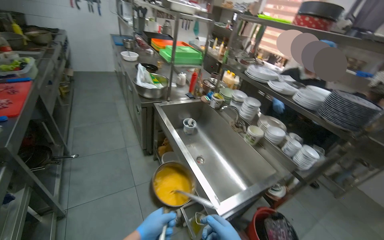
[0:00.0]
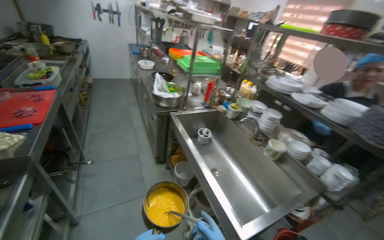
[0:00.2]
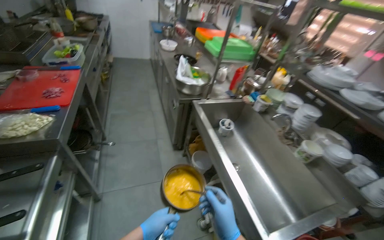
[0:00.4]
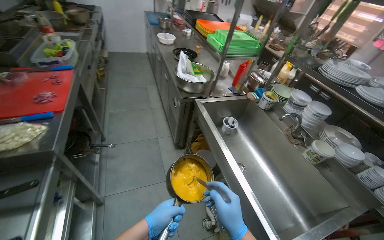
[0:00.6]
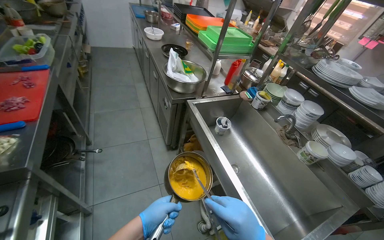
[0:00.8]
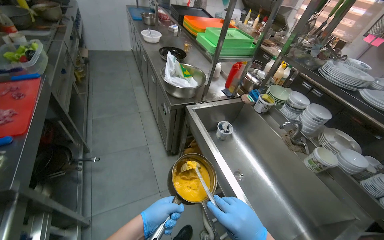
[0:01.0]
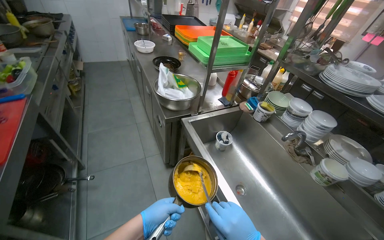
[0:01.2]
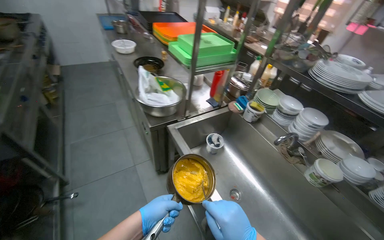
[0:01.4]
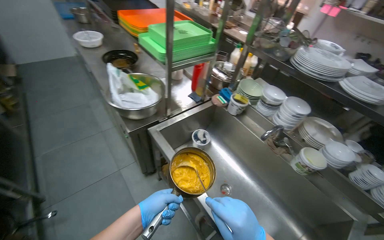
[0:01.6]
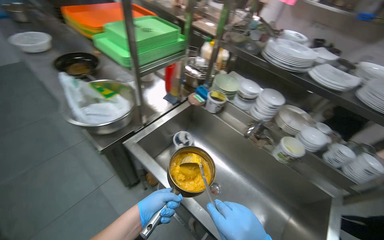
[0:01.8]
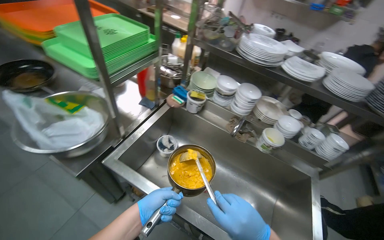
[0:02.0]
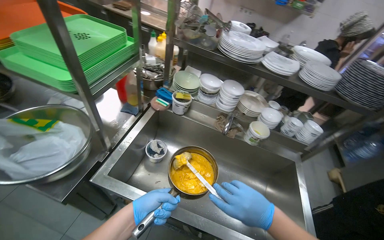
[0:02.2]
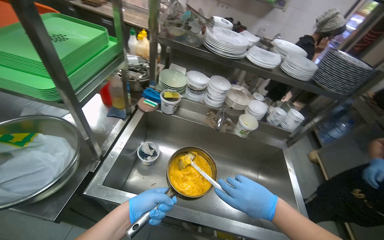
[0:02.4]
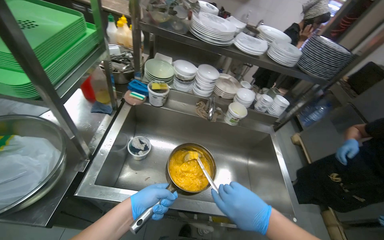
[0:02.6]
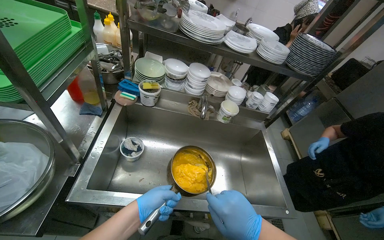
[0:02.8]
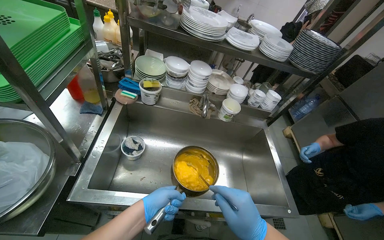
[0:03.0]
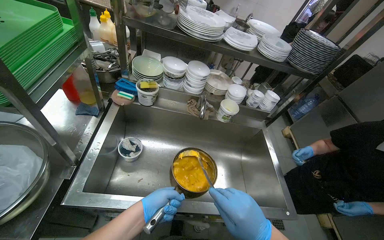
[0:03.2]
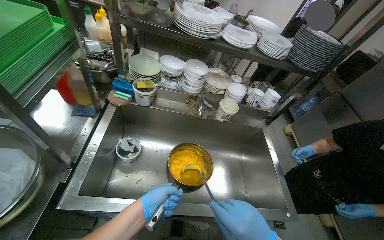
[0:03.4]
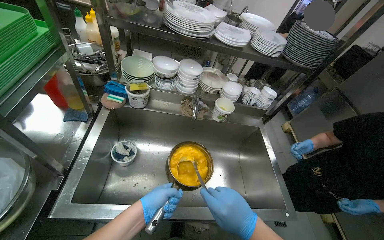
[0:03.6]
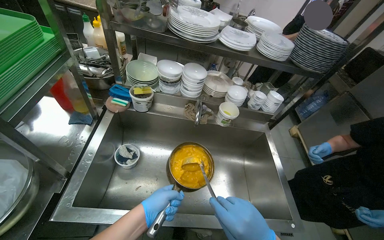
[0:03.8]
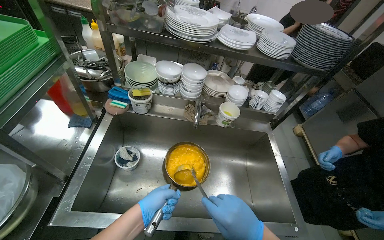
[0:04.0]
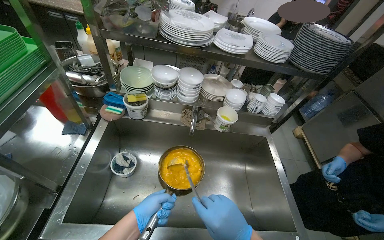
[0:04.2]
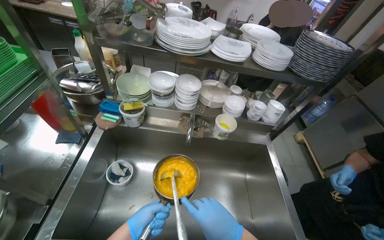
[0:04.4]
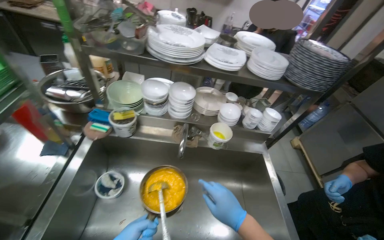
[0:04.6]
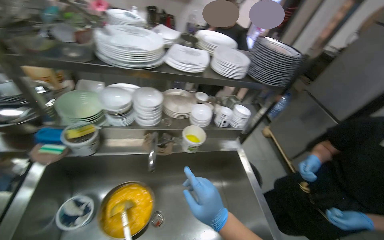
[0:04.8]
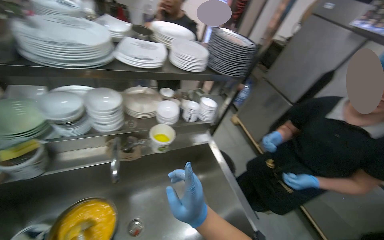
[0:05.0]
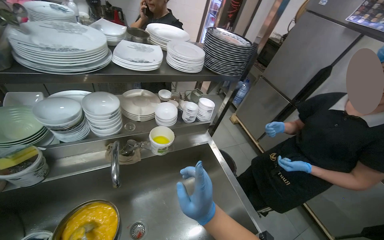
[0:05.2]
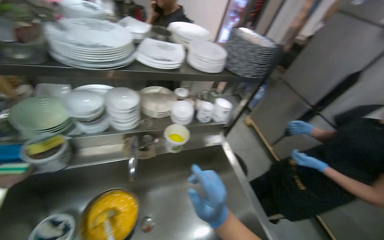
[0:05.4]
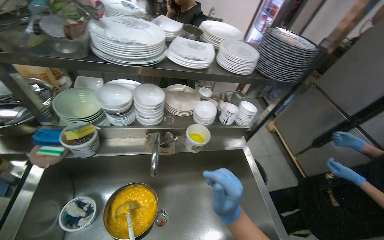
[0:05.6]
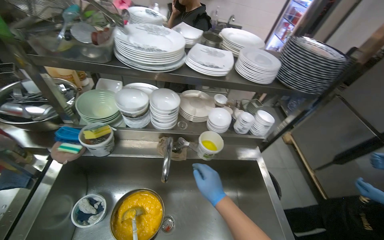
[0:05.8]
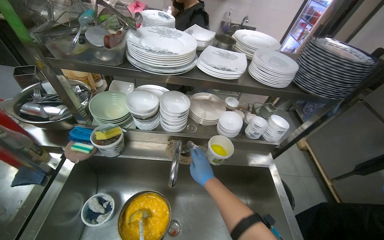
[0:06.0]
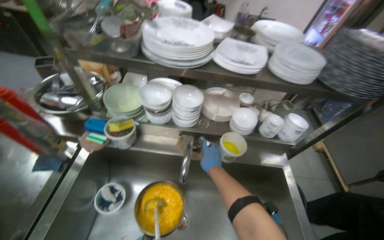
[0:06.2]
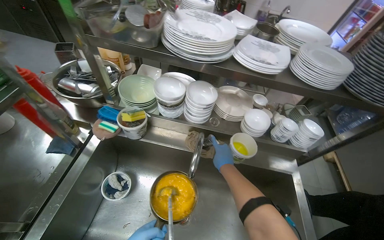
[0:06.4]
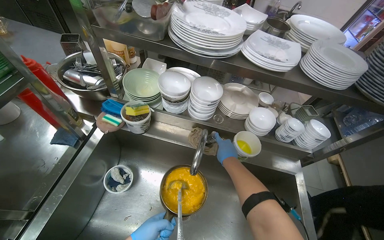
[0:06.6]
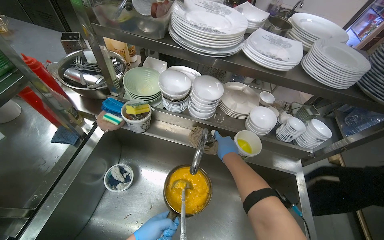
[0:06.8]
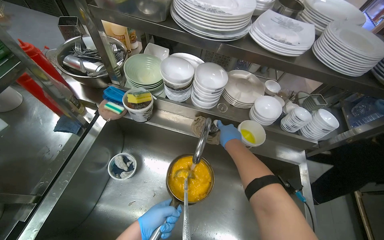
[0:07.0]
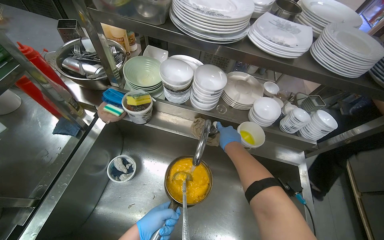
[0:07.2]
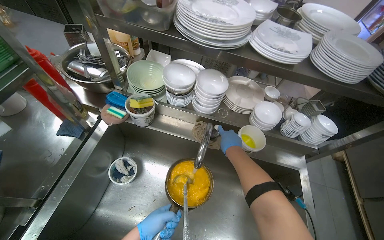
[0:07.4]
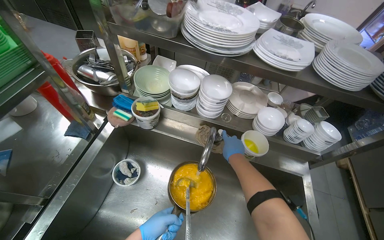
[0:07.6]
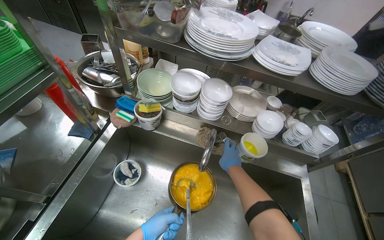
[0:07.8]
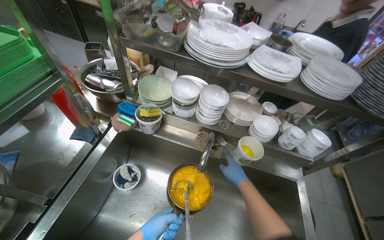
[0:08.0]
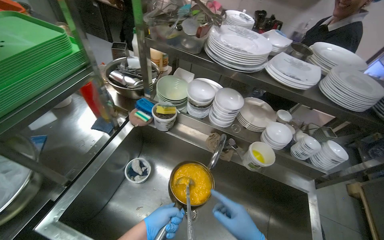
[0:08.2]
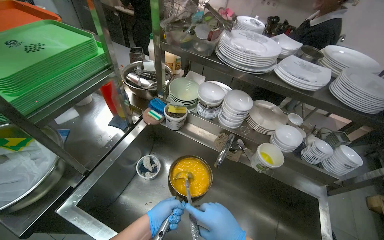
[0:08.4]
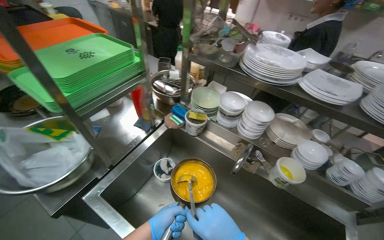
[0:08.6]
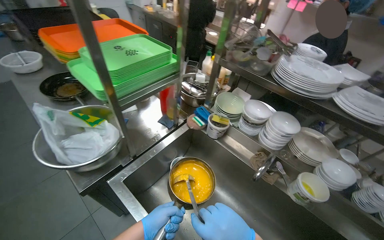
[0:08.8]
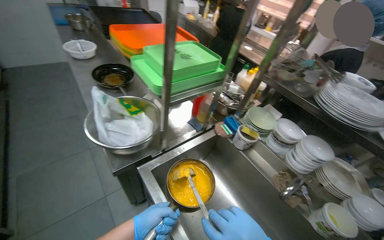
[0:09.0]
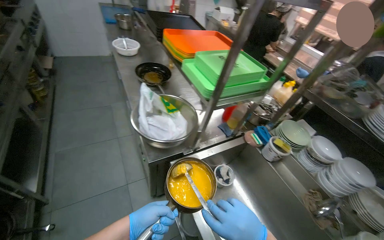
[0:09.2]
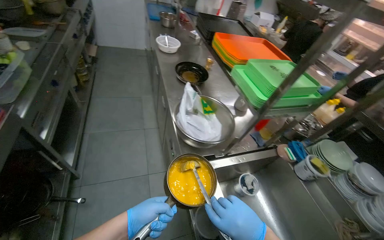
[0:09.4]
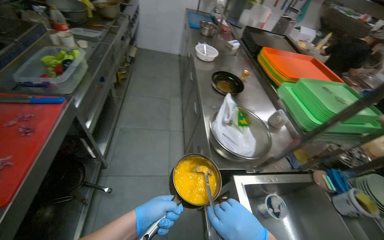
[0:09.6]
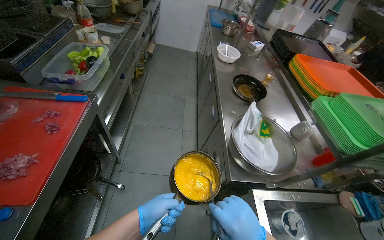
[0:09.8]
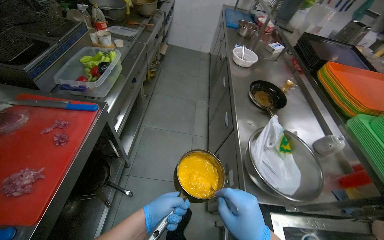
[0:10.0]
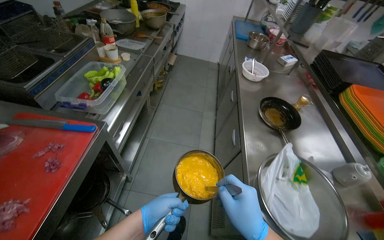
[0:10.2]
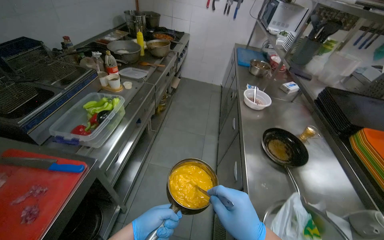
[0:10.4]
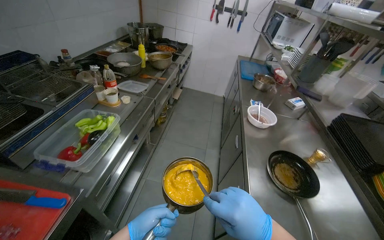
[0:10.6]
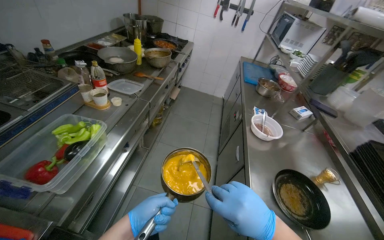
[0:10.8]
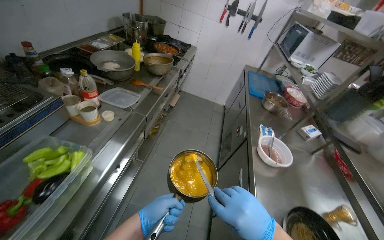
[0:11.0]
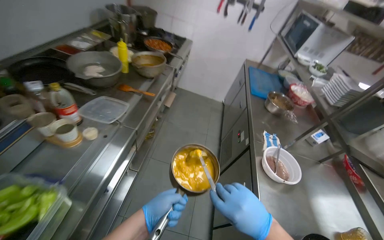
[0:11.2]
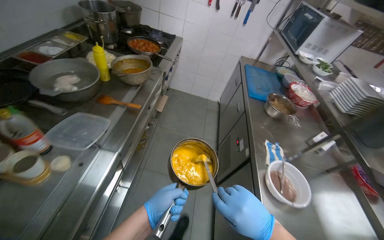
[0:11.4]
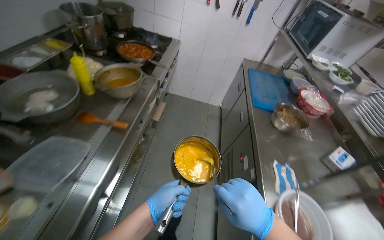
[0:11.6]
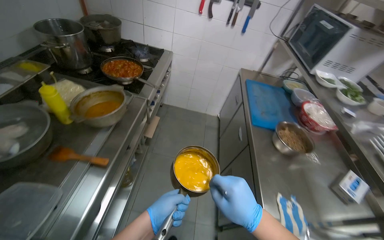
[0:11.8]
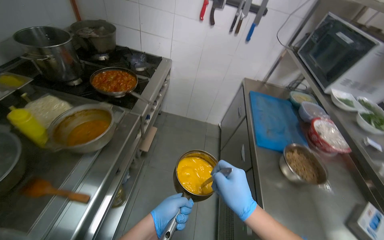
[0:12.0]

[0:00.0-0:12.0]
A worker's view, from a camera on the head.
Job: cooking food.
The whole recording: Heating sauce in pot. The worker fetches a pot of sauce from the refrigerator, adds water, and heats it on the stove while stirring.
0:00.0 to 0:01.6: The camera travels approximately 70 cm. The view tips downward by roughly 10 degrees.
0:01.6 to 0:03.0: The head rotates about 50 degrees to the right. The view tilts approximately 10 degrees downward.
0:07.6 to 0:09.0: The camera travels approximately 60 cm. The wearer's head swings roughly 40 degrees to the left. The view tilts about 20 degrees upward.
0:09.0 to 0:10.4: The head travels approximately 60 cm. The head rotates some 45 degrees to the left.
0:10.4 to 0:12.0: The camera is carried about 1.5 m.

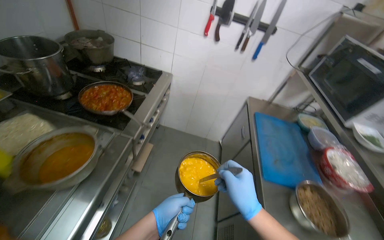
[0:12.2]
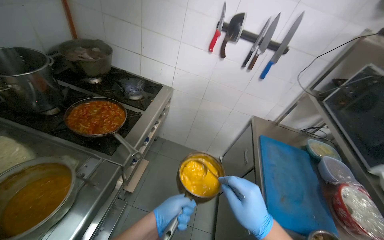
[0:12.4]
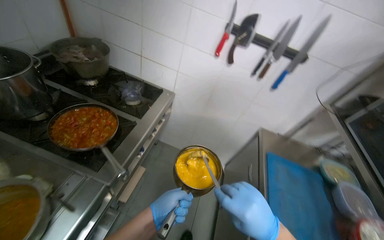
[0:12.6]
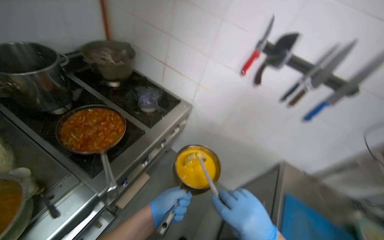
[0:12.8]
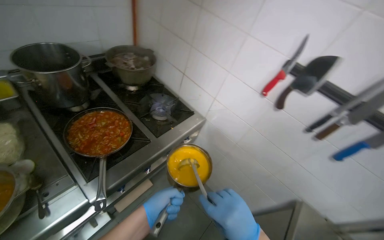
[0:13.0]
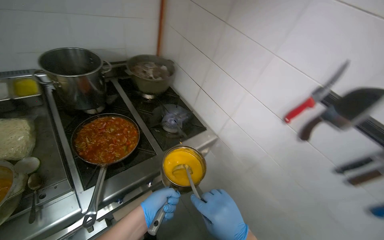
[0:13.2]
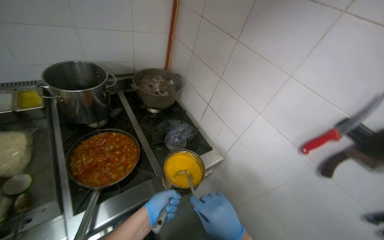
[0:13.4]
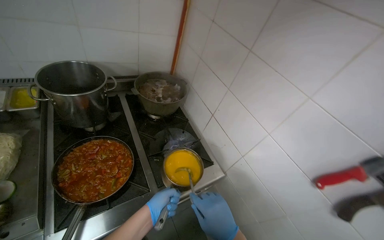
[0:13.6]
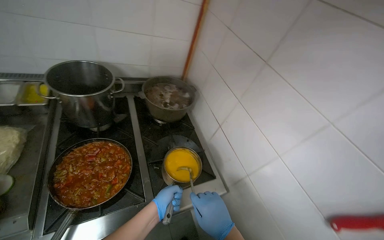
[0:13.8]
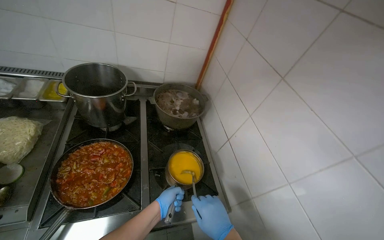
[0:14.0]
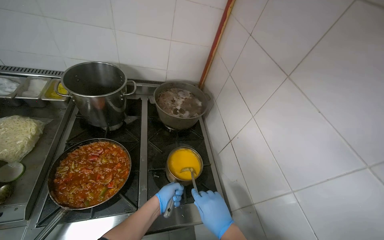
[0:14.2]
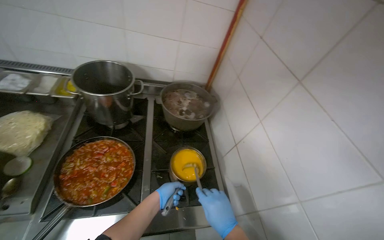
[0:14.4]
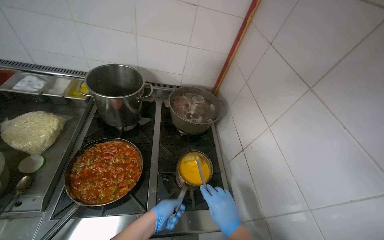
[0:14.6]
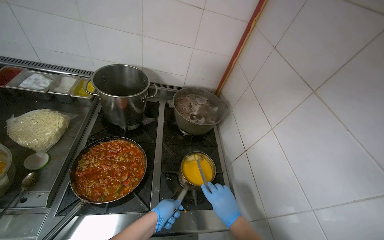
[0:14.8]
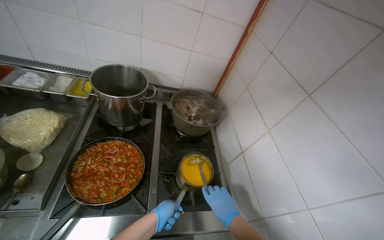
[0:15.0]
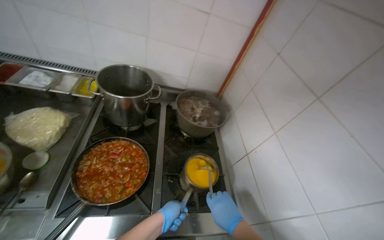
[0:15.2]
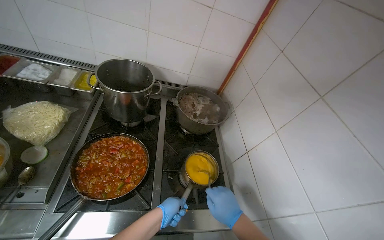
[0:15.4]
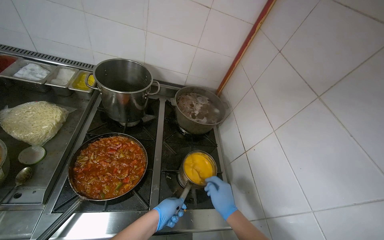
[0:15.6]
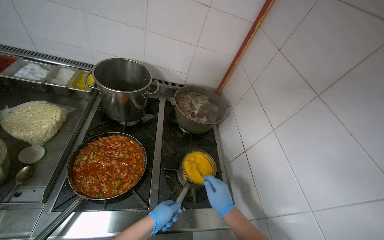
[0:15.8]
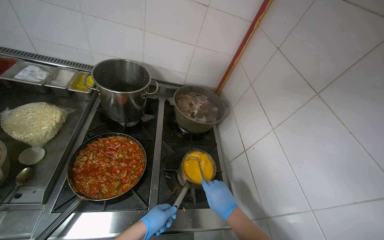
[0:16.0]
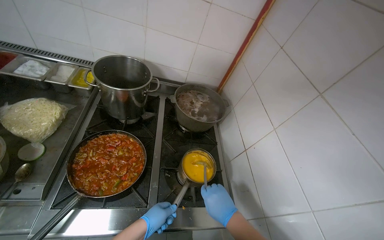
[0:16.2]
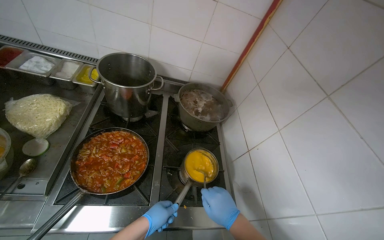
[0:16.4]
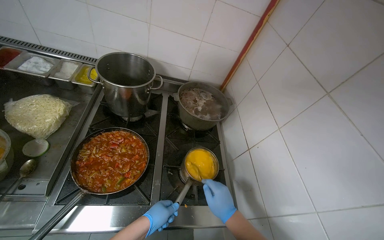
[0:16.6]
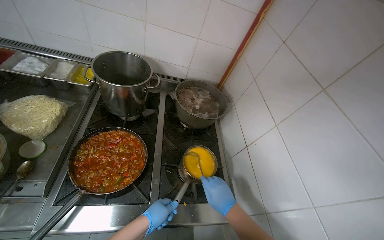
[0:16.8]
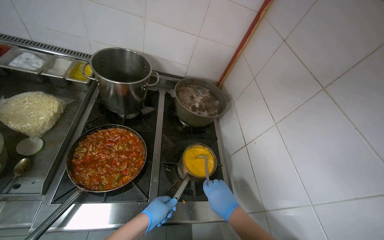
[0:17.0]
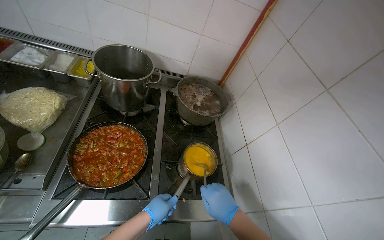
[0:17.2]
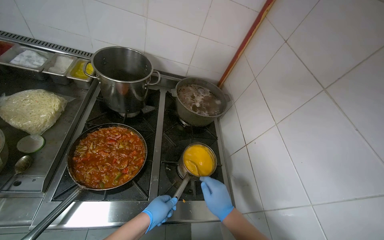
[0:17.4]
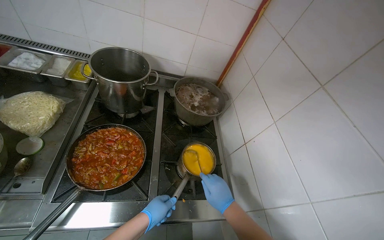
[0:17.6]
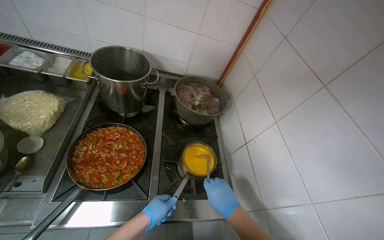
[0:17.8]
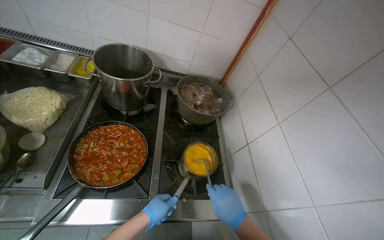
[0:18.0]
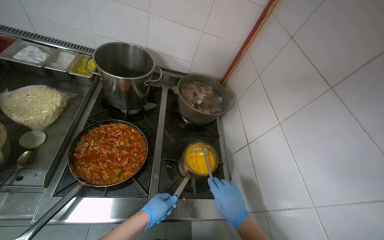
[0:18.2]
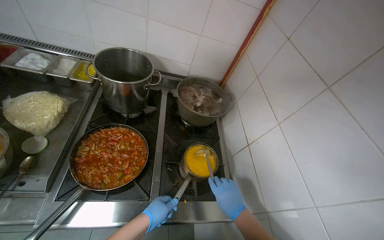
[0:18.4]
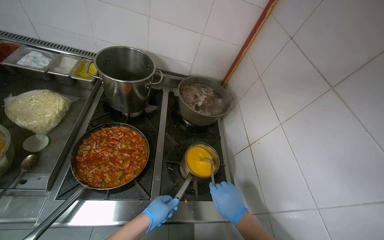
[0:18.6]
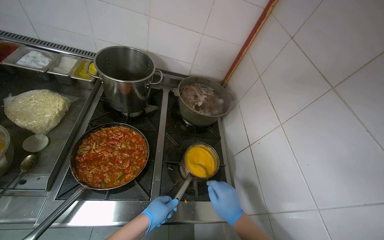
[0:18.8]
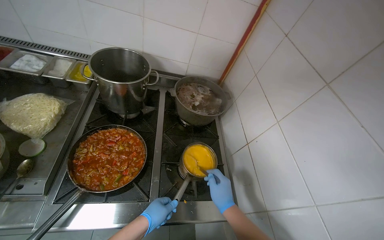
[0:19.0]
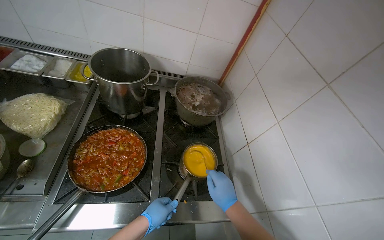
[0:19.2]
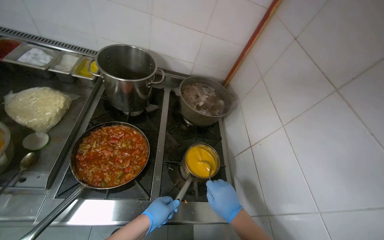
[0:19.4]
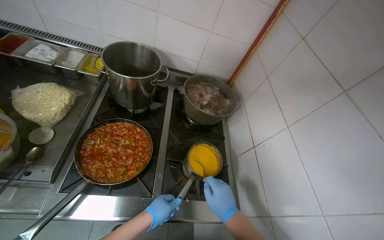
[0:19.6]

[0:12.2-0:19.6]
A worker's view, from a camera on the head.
Job: cooking food.
The whole recording: Heating sauce in pot. The worker fetches a pot of sauce from the refrigerator, adds water, and heats it on the stove while stirring.
0:12.2 to 0:13.6: The camera is carried about 70 cm. The head rotates approximately 45 degrees to the left. The view tips upward by roughly 15 degrees.
0:13.6 to 0:15.2: The wearer's head swings about 25 degrees to the left.
0:15.2 to 0:19.6: The hands are busy where they are.
